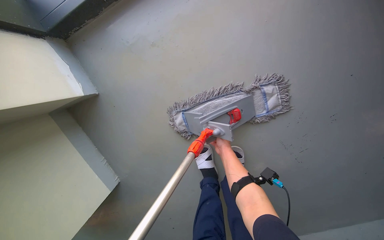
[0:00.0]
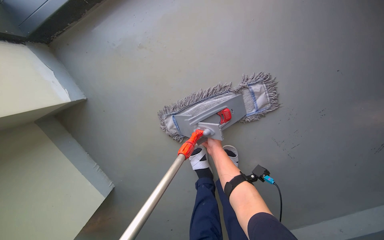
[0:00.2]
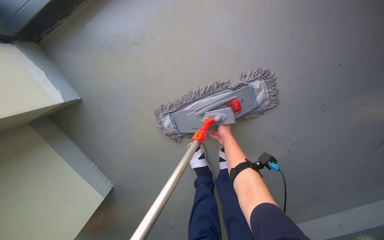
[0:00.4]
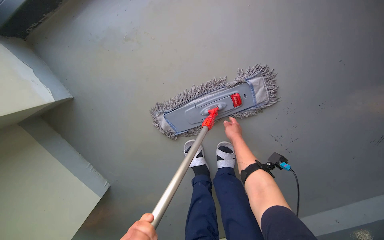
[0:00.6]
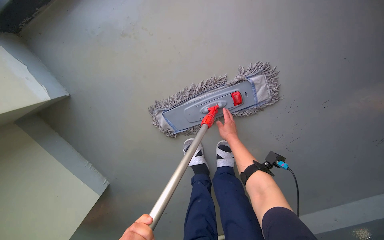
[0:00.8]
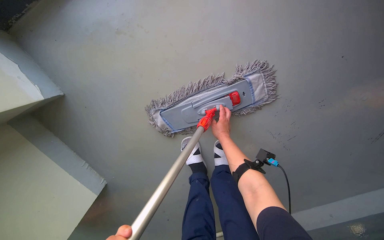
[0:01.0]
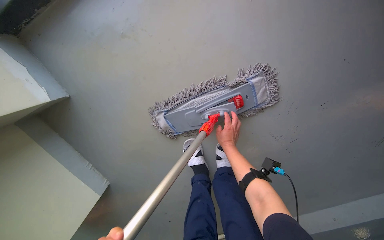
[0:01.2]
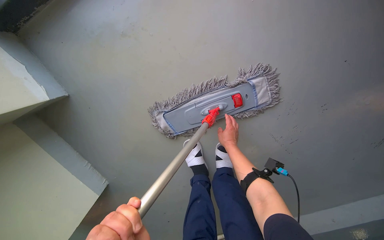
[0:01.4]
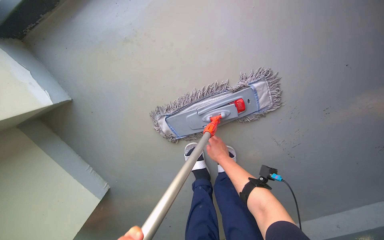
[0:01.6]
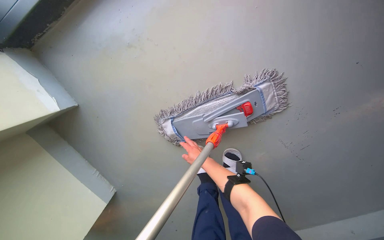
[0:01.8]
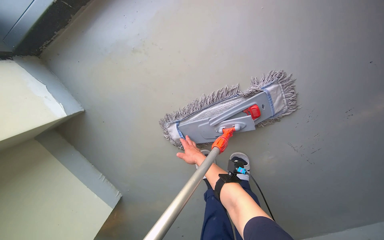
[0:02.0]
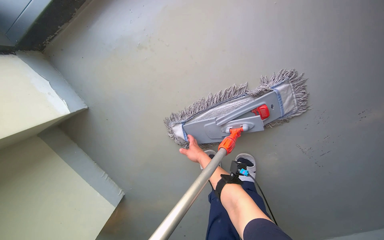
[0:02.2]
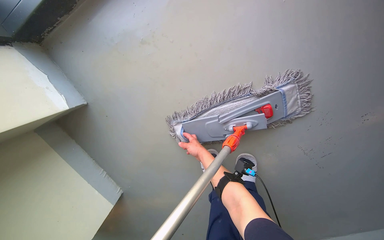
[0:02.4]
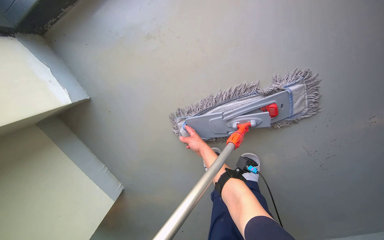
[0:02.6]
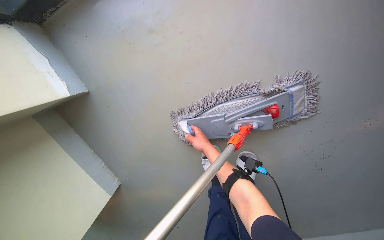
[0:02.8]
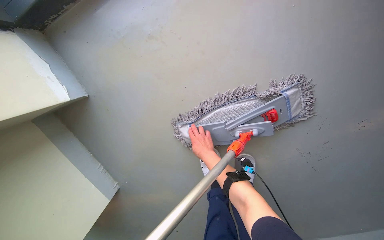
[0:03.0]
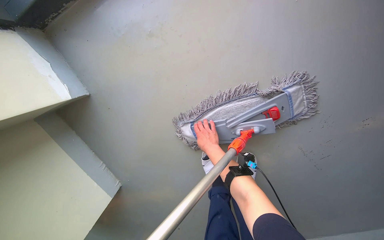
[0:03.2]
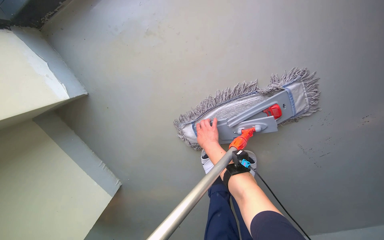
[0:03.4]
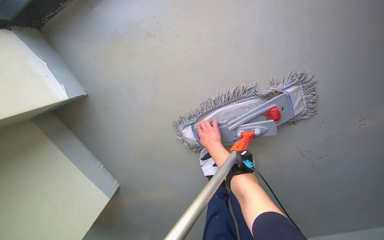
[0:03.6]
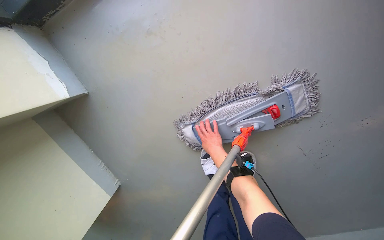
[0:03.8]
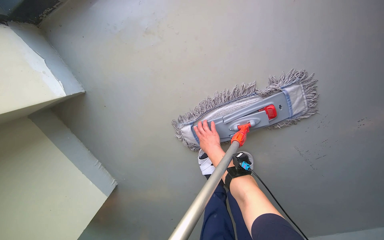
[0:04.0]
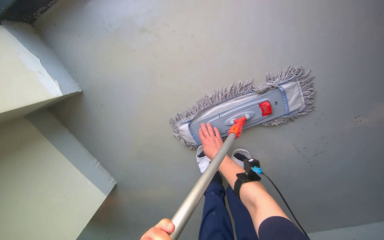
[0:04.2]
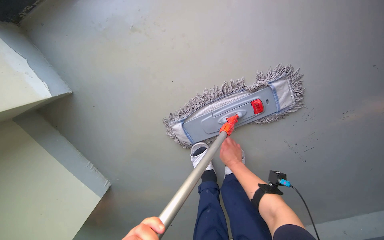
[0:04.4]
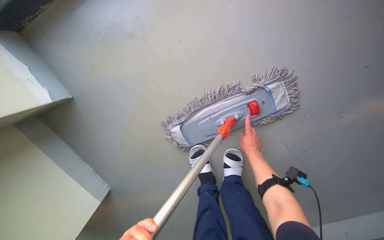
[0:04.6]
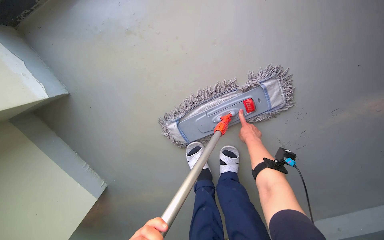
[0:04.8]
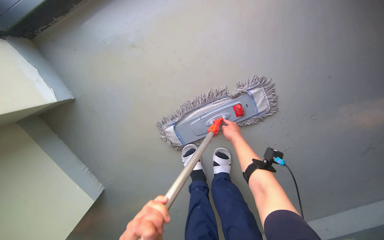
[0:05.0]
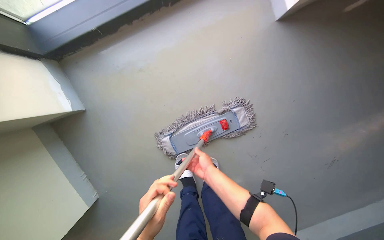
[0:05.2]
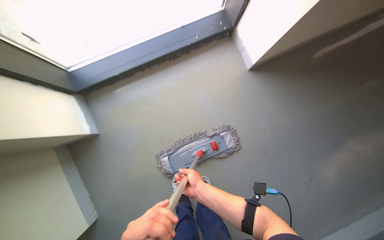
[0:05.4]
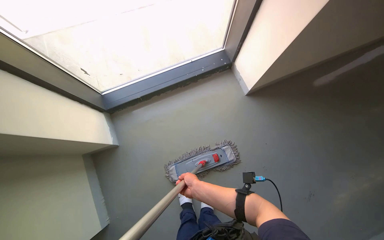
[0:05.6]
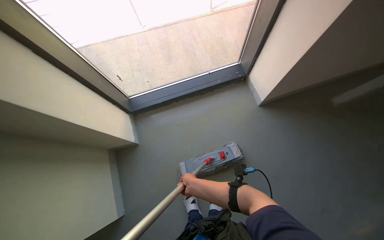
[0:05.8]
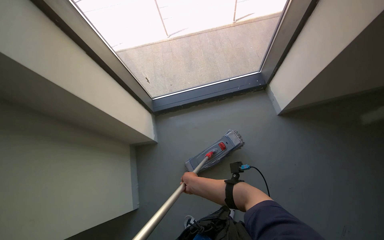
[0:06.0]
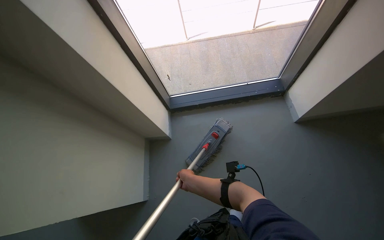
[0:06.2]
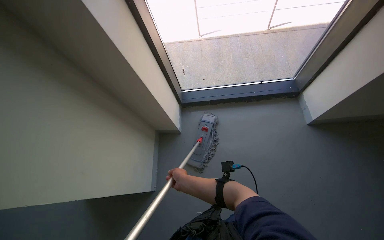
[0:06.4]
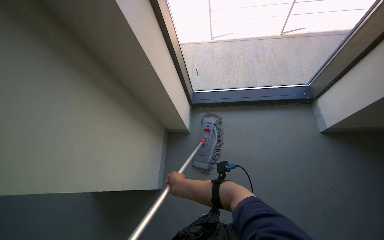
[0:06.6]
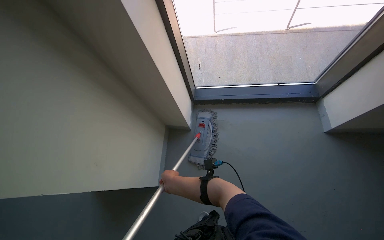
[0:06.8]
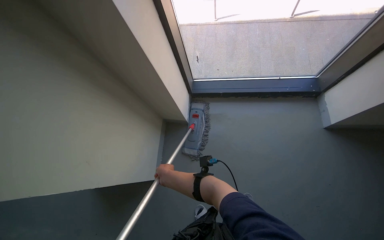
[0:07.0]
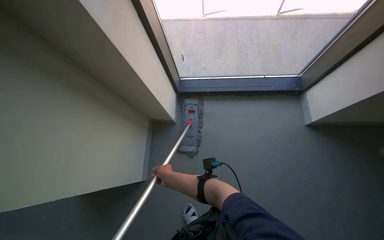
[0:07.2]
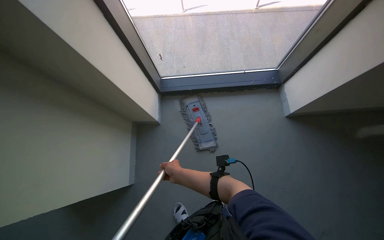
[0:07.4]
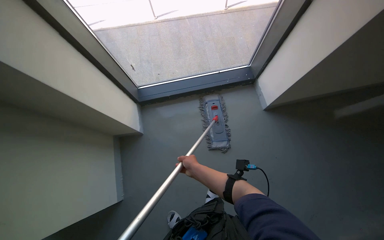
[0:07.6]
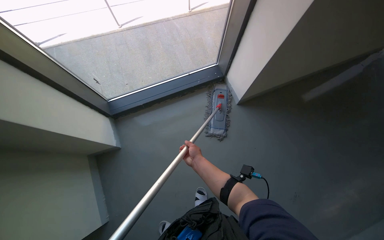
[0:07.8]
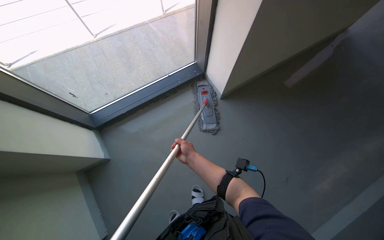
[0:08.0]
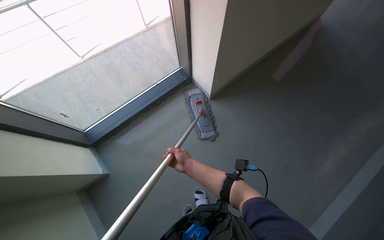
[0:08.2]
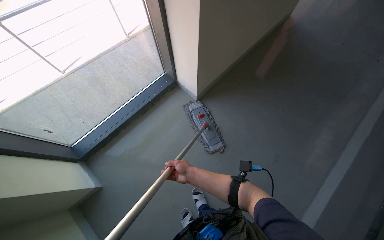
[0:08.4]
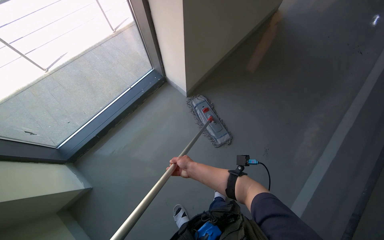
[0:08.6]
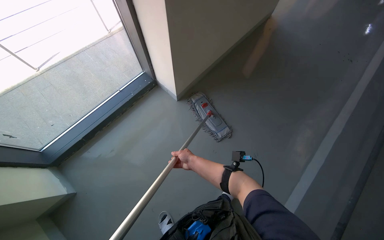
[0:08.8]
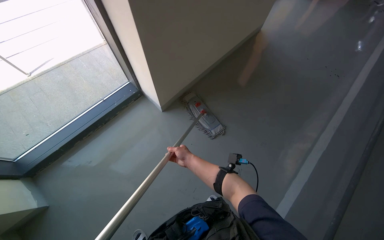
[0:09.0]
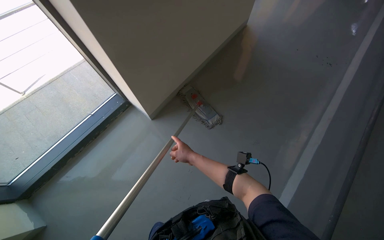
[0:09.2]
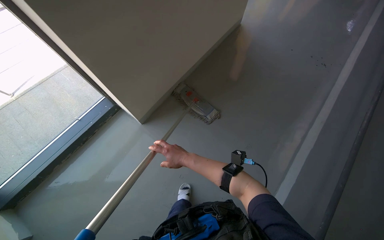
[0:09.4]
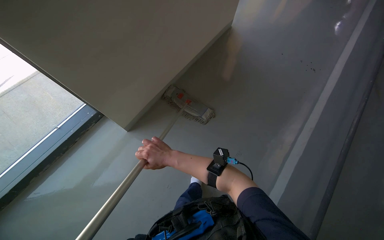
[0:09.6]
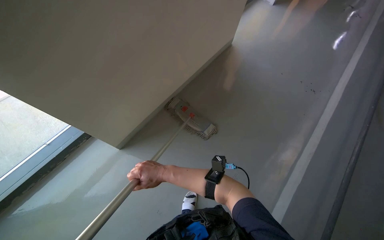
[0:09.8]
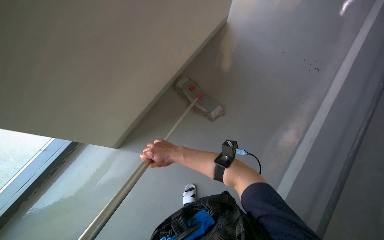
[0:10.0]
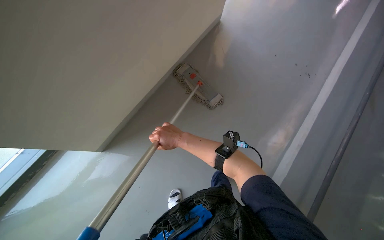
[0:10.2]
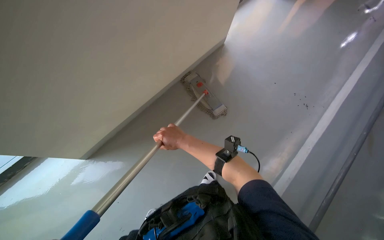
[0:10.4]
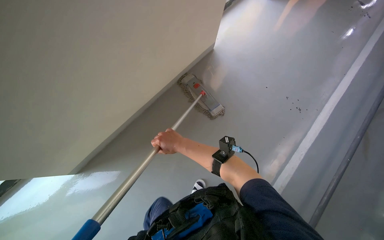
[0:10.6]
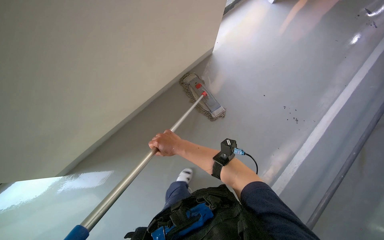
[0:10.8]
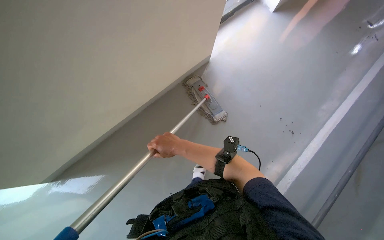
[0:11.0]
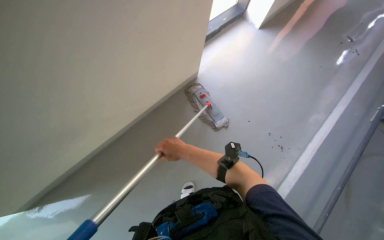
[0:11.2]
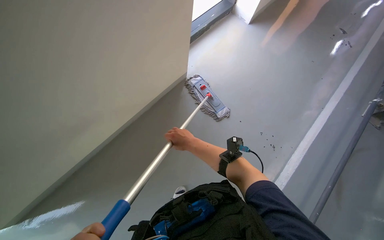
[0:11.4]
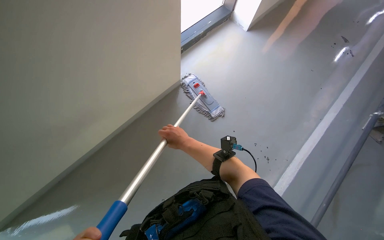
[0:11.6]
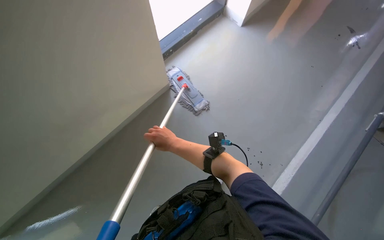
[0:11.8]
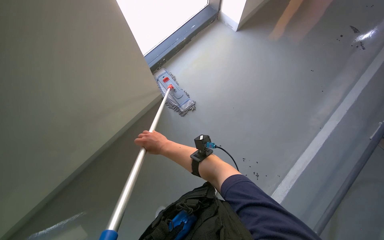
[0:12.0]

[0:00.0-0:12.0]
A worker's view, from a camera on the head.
Job: mopping floor.
The whole recording: Mopping floor near window. The worker mops the floor in the corner area near the window.
0.0 to 1.6 s: The right hand swings nearer and farther, about 10 cm each way, with 3 reversals.
1.6 to 3.0 s: The right hand moves to the left, approximately 15 cm.
3.0 to 4.4 s: The right hand travels to the right by some 15 cm.
4.4 to 6.0 s: The camera travels roughly 80 cm. The head turns to the left by approximately 15 degrees. The view tips upward by about 45 degrees.
7.6 to 9.0 s: The head turns to the right by some 35 degrees.
9.0 to 10.4 s: The right hand moves up the picture, approximately 10 cm.
10.4 to 12.0 s: The wearer moves roughly 50 cm. The camera pitches upward, by about 10 degrees.

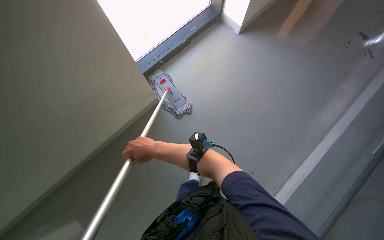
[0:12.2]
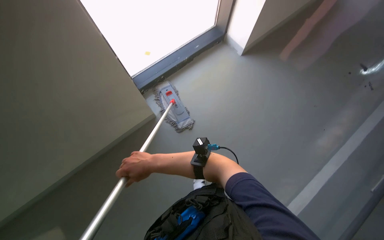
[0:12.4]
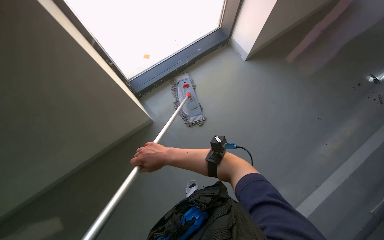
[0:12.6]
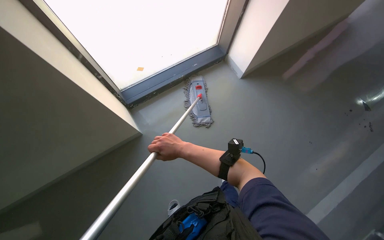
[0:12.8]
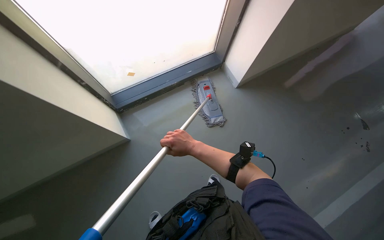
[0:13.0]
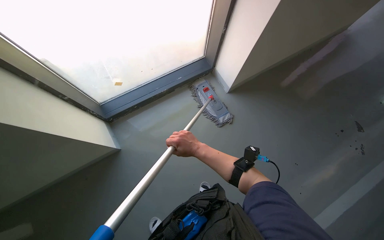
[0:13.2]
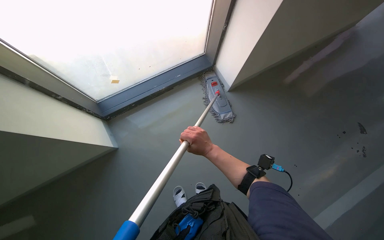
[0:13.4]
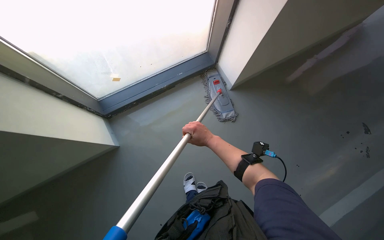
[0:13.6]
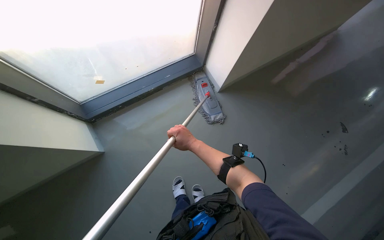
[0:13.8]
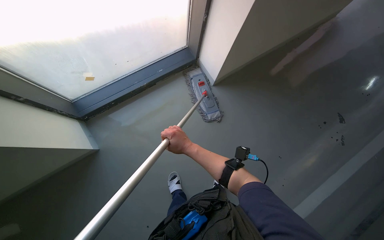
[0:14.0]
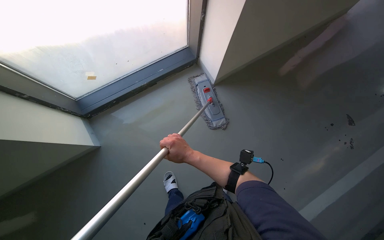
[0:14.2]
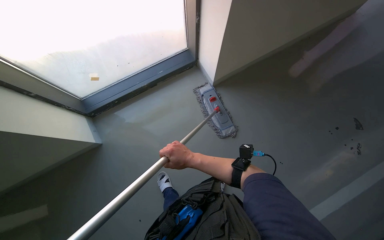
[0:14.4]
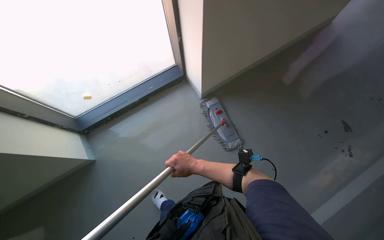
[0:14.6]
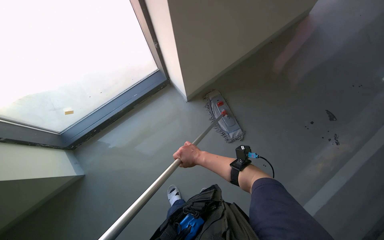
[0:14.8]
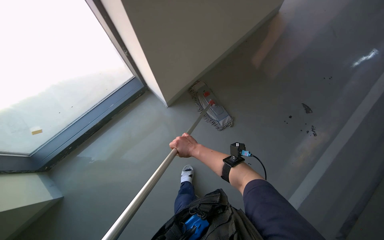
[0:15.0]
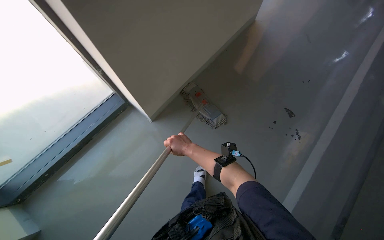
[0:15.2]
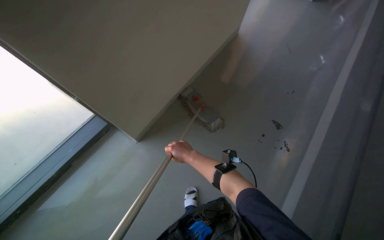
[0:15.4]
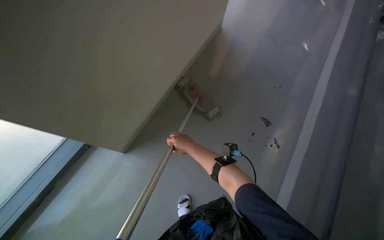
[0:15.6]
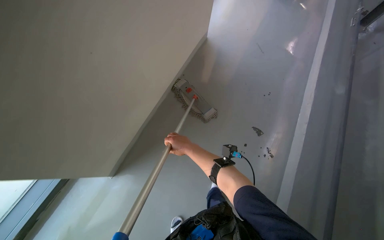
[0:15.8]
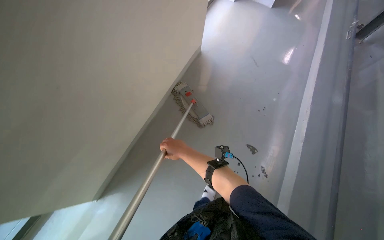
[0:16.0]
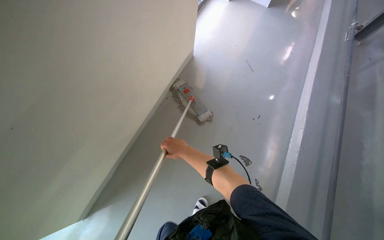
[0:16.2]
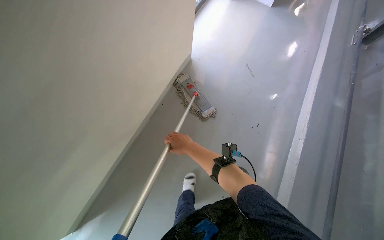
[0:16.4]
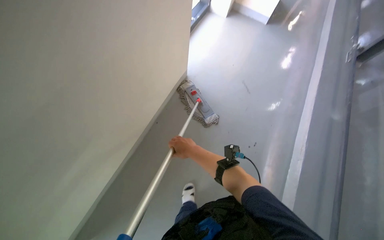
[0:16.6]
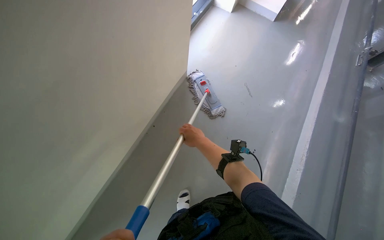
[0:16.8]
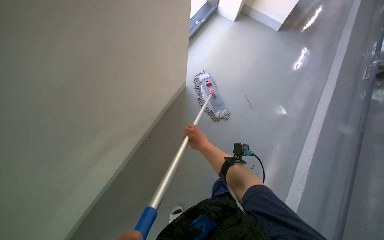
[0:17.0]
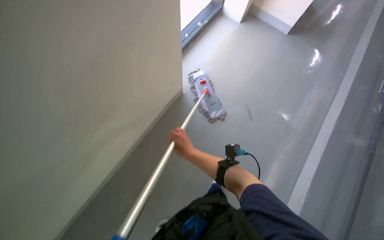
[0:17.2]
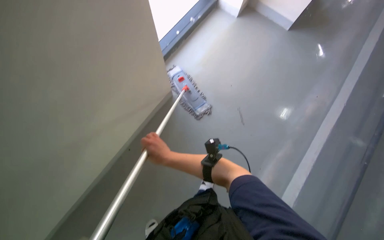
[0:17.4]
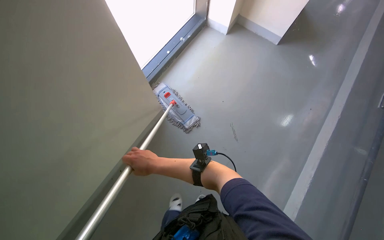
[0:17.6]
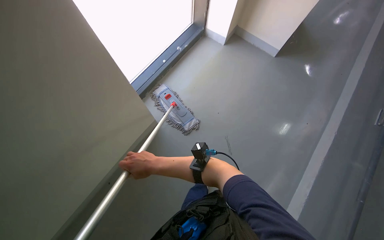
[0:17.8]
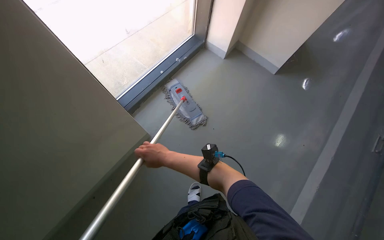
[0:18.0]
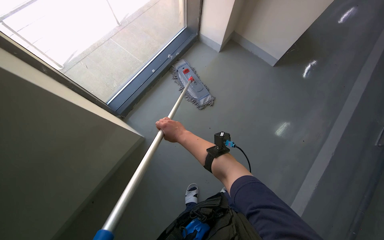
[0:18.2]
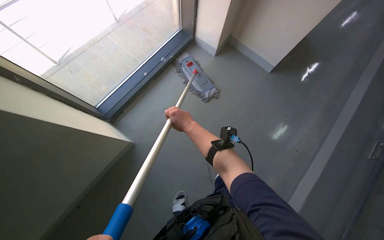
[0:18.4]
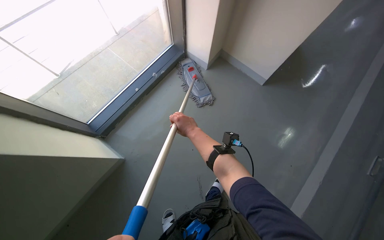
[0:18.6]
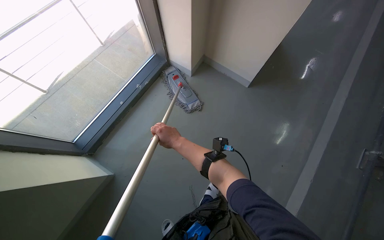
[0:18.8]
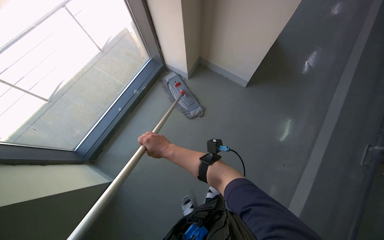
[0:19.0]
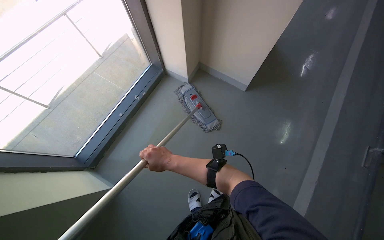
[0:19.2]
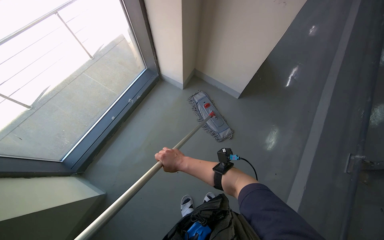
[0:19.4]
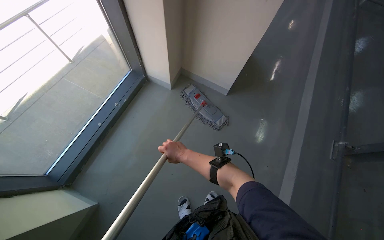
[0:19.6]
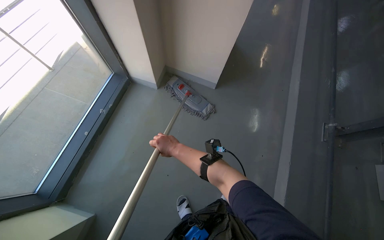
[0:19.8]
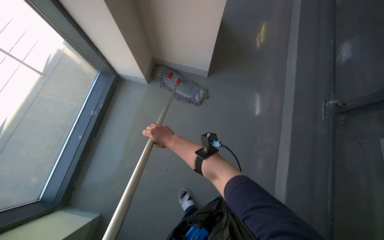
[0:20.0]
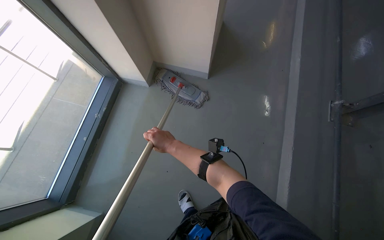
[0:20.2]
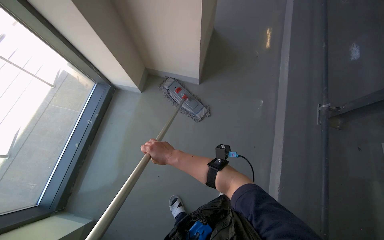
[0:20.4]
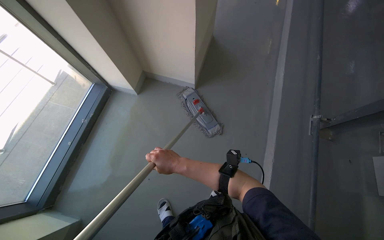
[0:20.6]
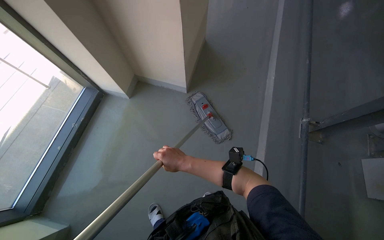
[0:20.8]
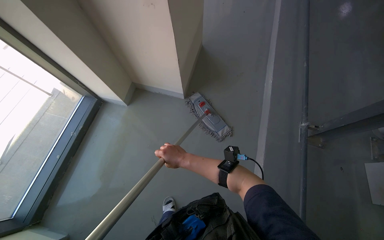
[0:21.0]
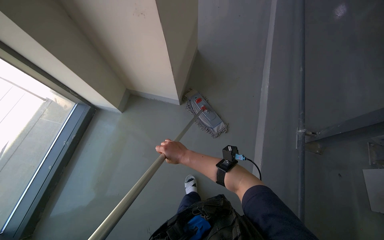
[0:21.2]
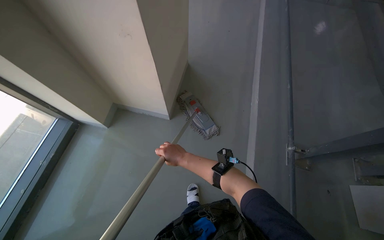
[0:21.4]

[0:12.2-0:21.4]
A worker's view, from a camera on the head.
Job: mopping floor.
The whole recording: Mopping floor near window. The worker mops the floor in the corner area near the window.
12.2 to 13.8 s: The wearer looks about 25 degrees further upward. The right hand moves to the right, some 25 cm.
13.8 to 15.2 s: The head turns to the right by about 25 degrees.
18.4 to 19.8 s: The head rotates approximately 20 degrees to the right.
19.8 to 21.4 s: The wearer moves approximately 50 cm.
